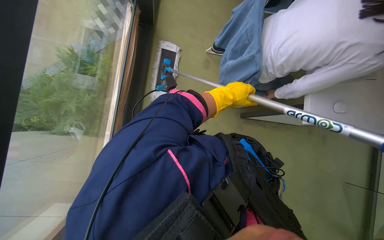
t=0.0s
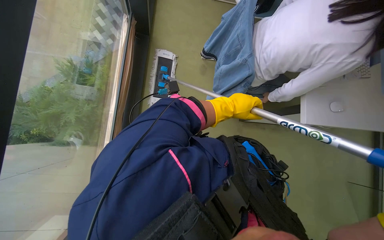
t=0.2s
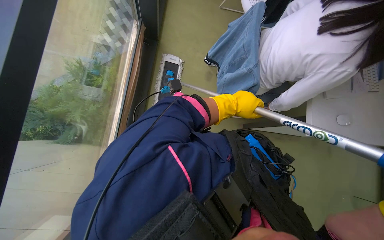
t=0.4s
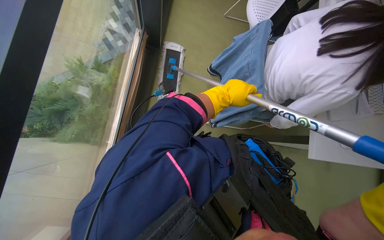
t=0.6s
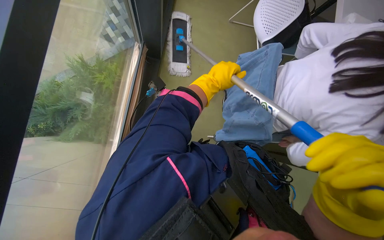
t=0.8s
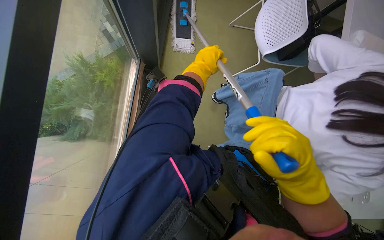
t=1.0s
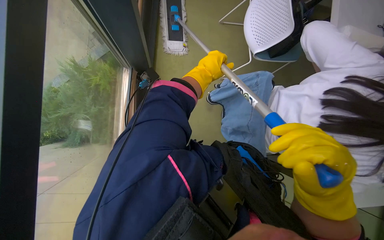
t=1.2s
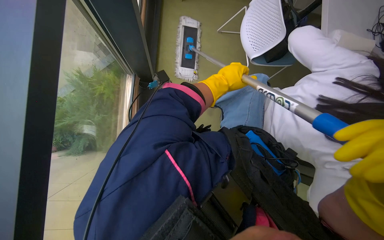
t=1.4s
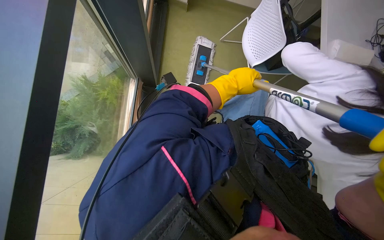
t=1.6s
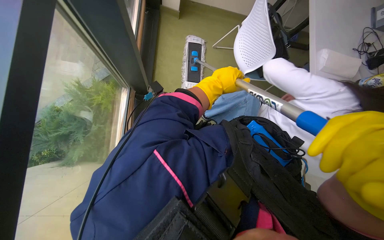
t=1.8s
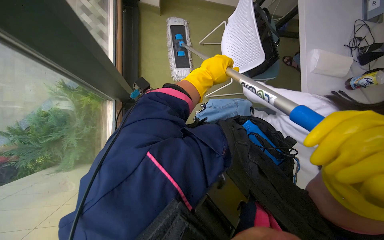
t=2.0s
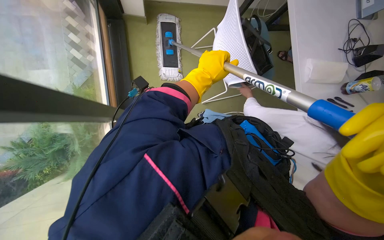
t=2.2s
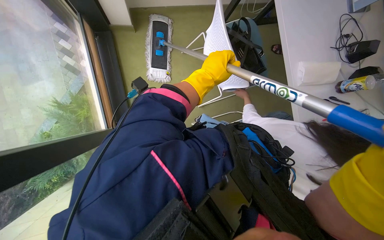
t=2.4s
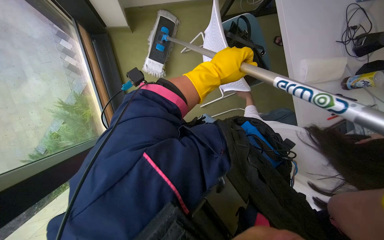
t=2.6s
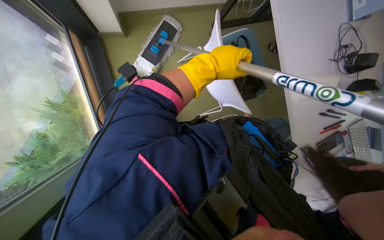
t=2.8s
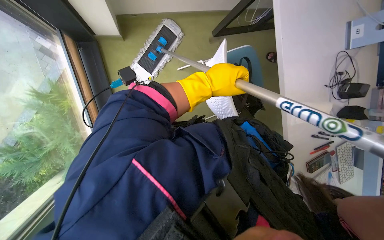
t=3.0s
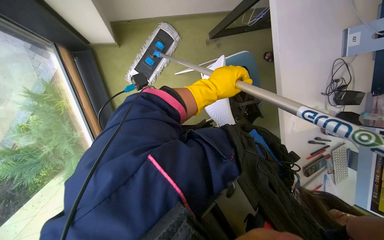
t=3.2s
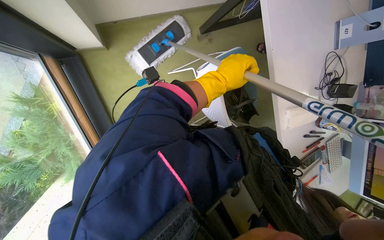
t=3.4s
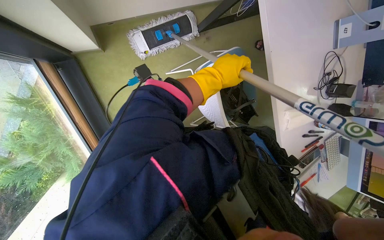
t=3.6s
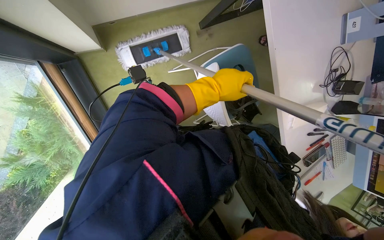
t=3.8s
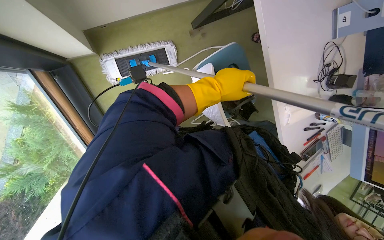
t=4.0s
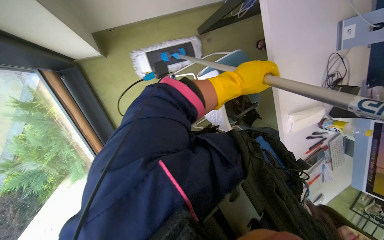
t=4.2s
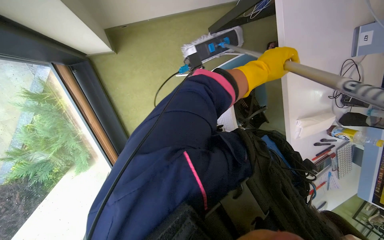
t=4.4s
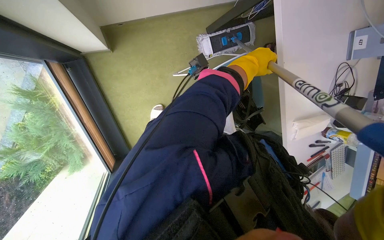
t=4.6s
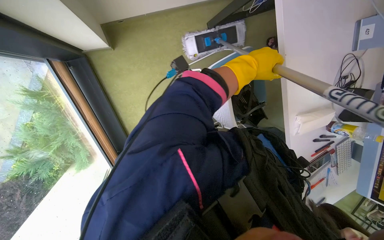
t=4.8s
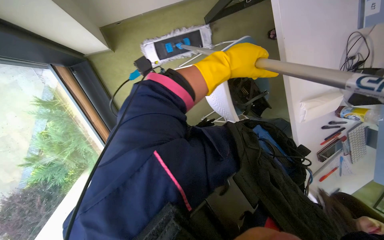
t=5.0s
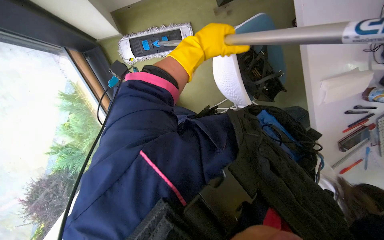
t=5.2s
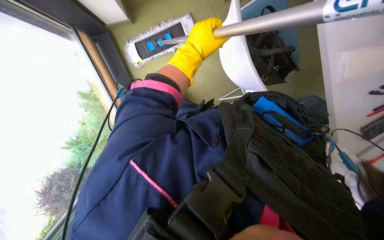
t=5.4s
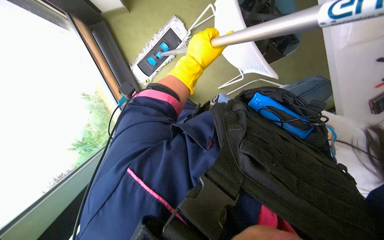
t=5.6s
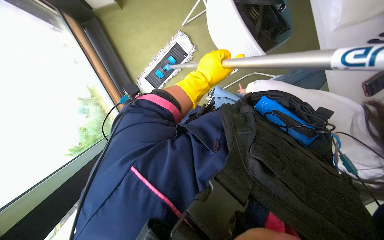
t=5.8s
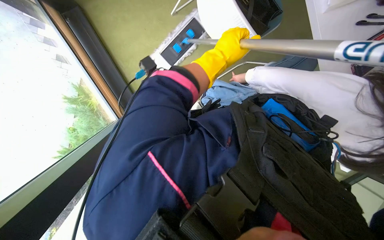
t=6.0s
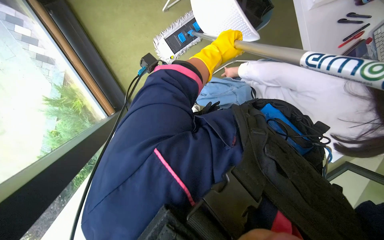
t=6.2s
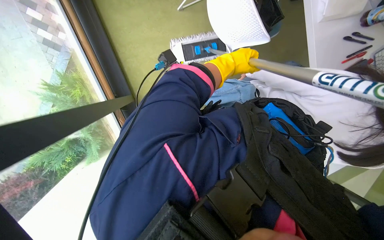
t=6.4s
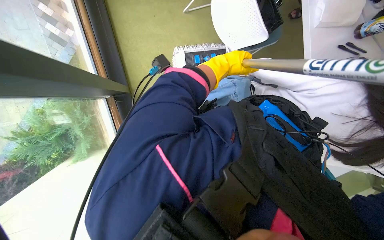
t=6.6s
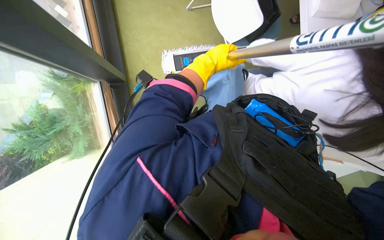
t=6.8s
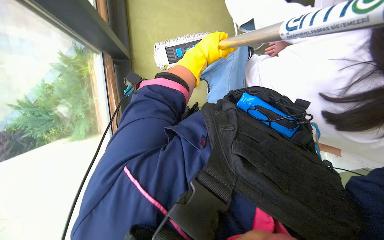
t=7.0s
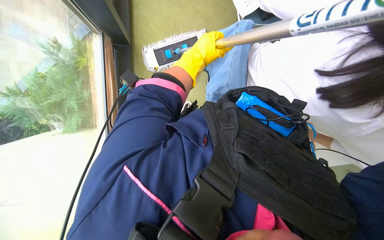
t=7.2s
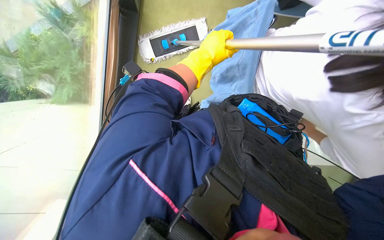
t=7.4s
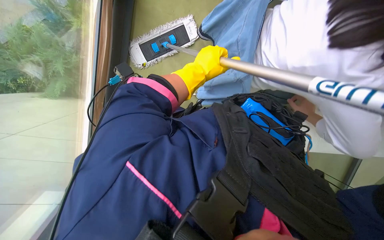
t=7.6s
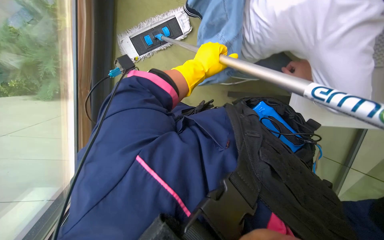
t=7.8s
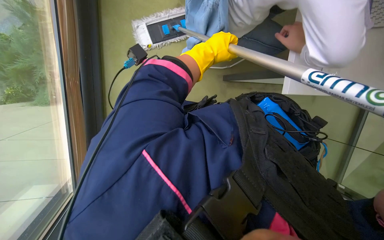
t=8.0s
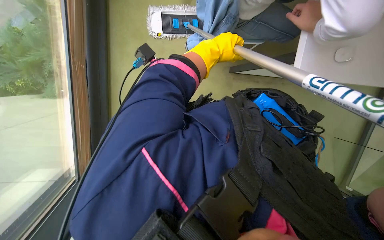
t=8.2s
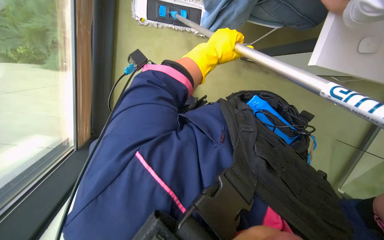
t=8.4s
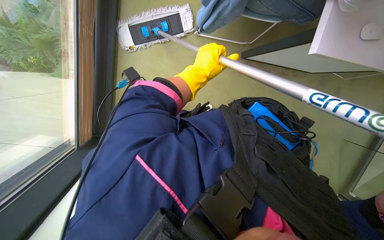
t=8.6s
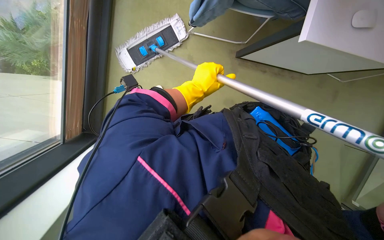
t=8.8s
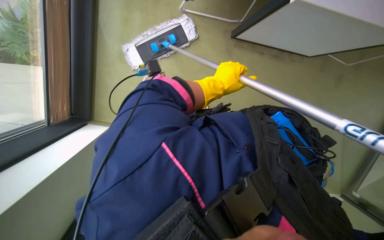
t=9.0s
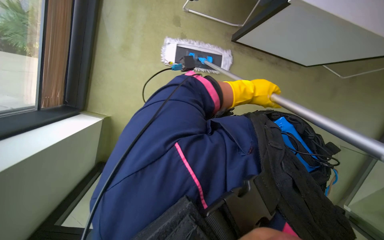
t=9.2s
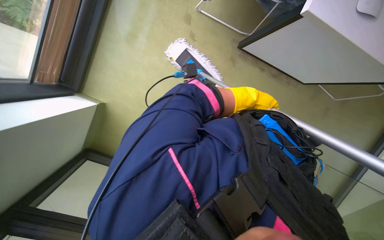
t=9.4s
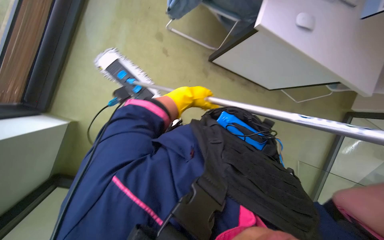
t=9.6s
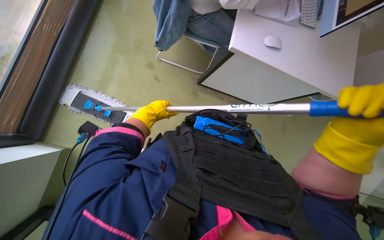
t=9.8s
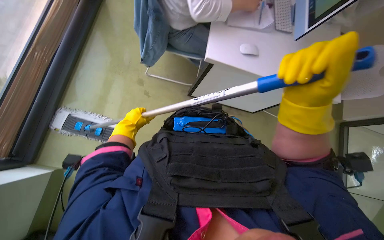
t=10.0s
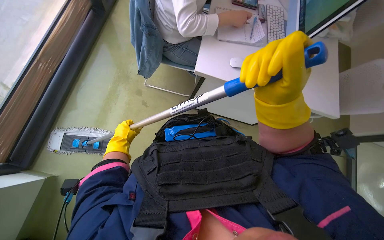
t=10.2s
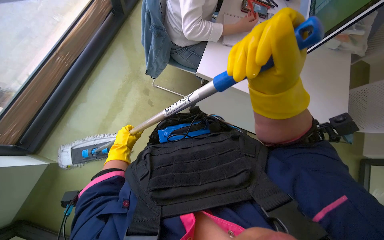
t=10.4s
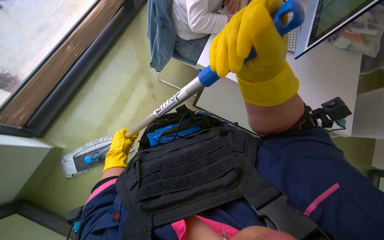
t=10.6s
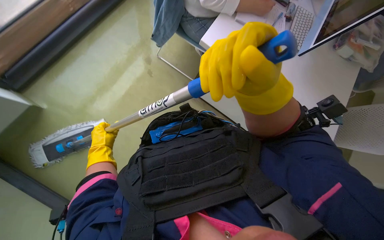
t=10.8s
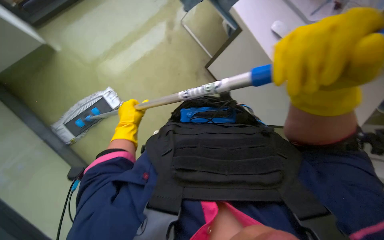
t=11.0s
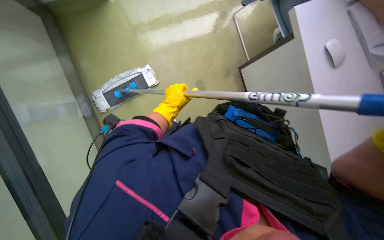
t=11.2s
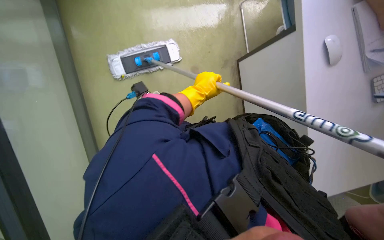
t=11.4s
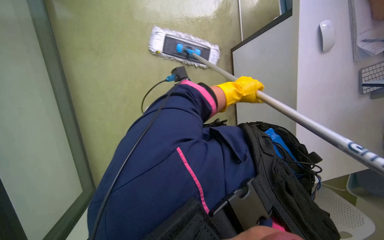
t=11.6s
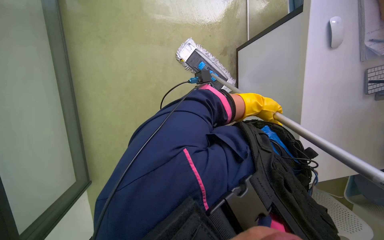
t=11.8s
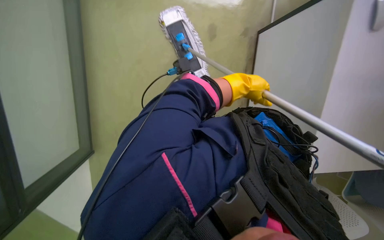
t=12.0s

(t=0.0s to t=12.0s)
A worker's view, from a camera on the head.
Job: mopping floor.
The whole recording: Mopping office floor. The worker mops the office floor with a flat mop, periodically wringing it in a bucket.
t=0.0s - t=1.6s: The camera travels about 50 cm.
t=3.0s - t=4.4s: The left hand goes roughly 25 cm up the picture and to the right.
t=4.4s - t=6.0s: The left hand shifts about 10 cm to the left.
t=6.0s - t=7.6s: The left hand reaches roughly 10 cm farther from the camera, then returns.
t=9.0s - t=10.4s: The head turns to the right by some 20 degrees. The wearer looks some 25 degrees further upward. The left hand moves to the left, roughly 15 cm.
t=10.4s - t=12.0s: The scene turns some 45 degrees clockwise in the picture.

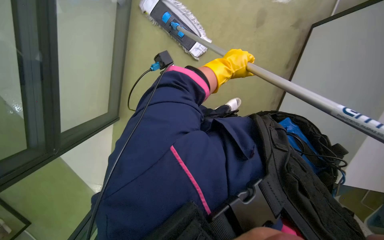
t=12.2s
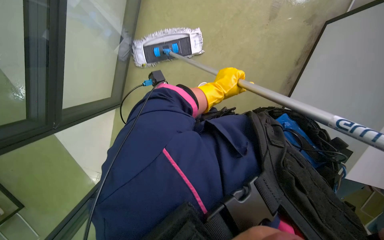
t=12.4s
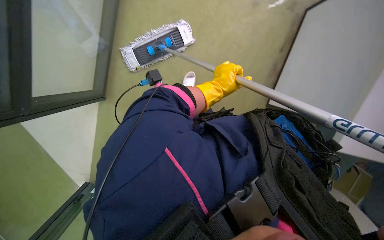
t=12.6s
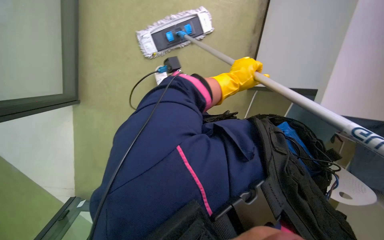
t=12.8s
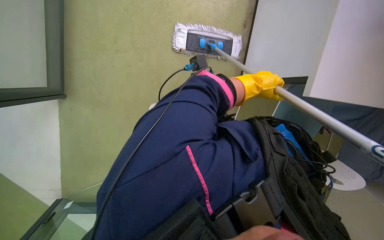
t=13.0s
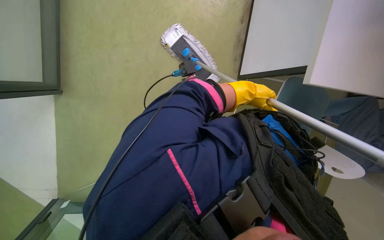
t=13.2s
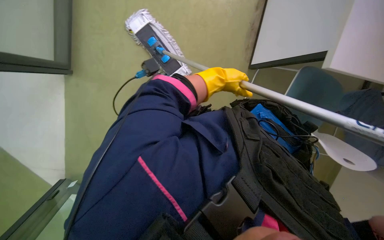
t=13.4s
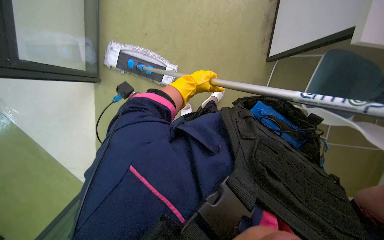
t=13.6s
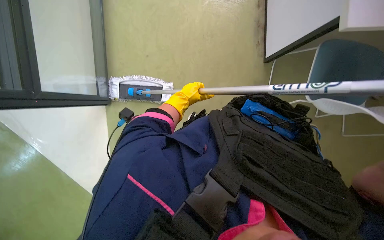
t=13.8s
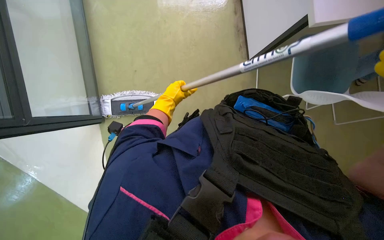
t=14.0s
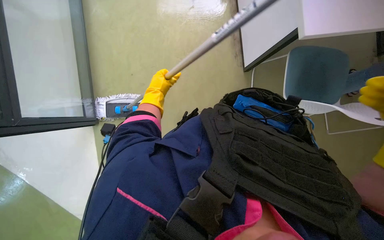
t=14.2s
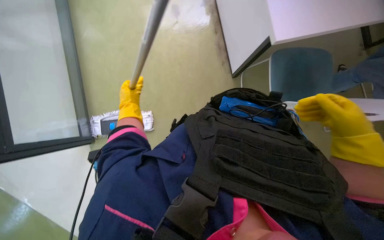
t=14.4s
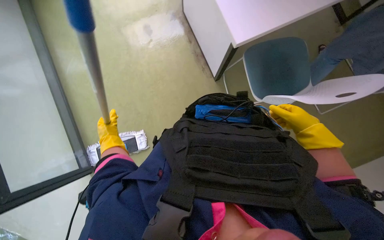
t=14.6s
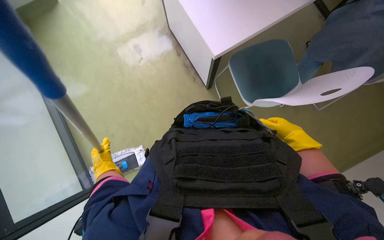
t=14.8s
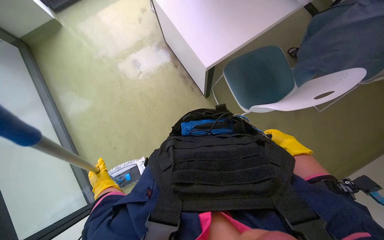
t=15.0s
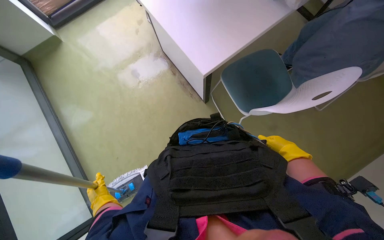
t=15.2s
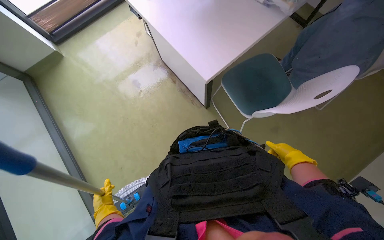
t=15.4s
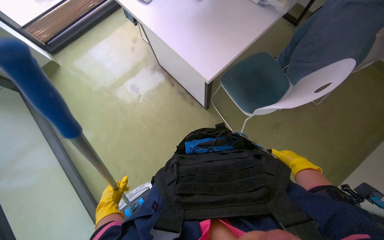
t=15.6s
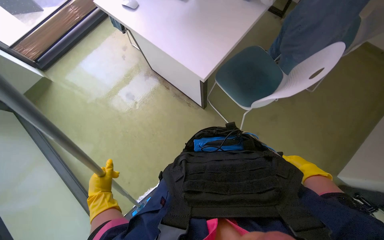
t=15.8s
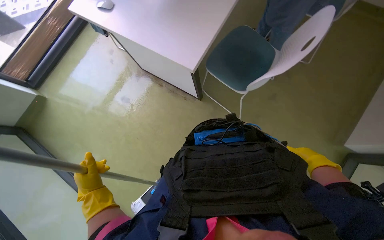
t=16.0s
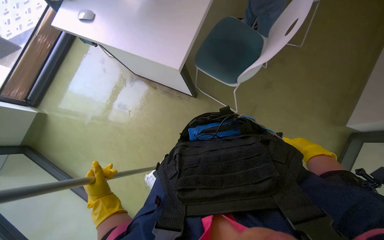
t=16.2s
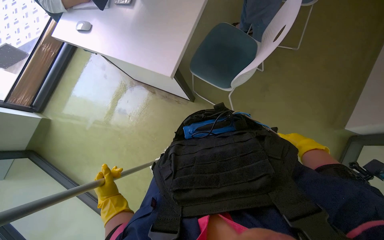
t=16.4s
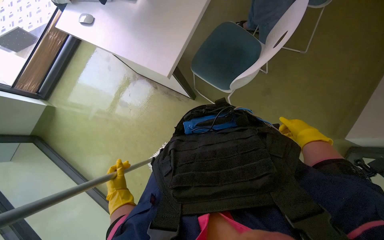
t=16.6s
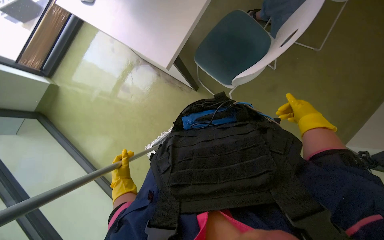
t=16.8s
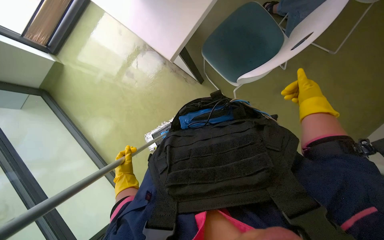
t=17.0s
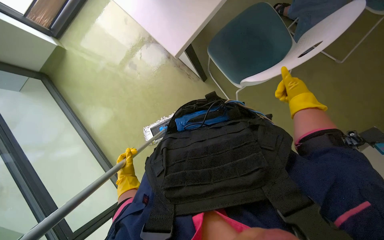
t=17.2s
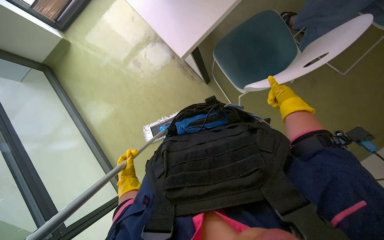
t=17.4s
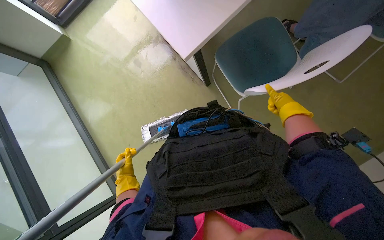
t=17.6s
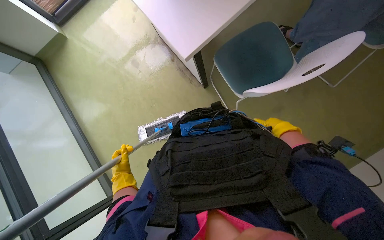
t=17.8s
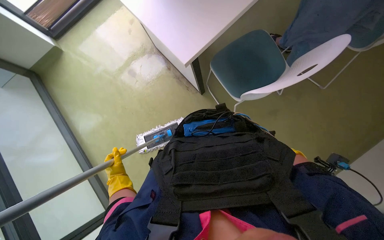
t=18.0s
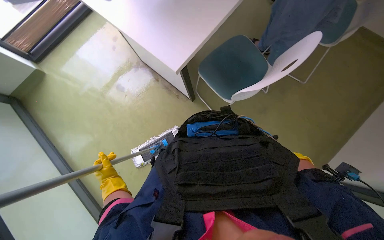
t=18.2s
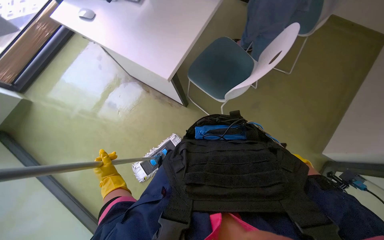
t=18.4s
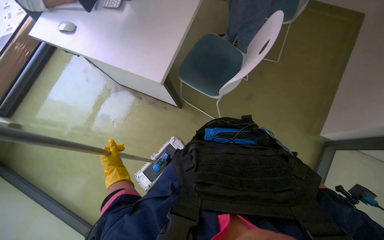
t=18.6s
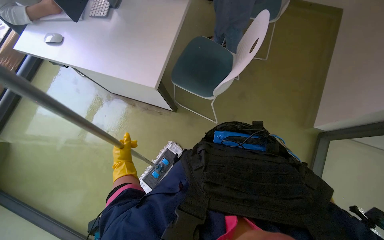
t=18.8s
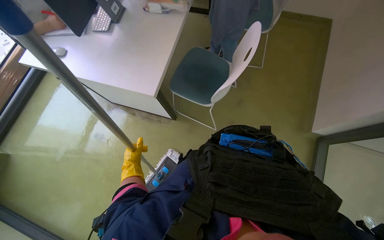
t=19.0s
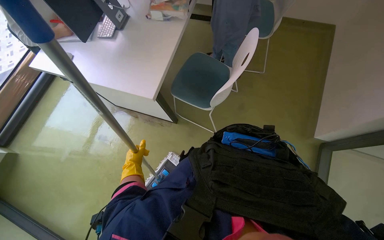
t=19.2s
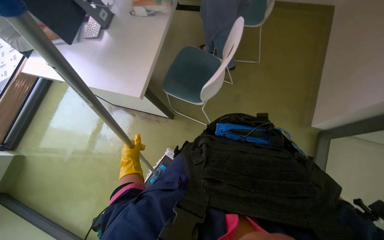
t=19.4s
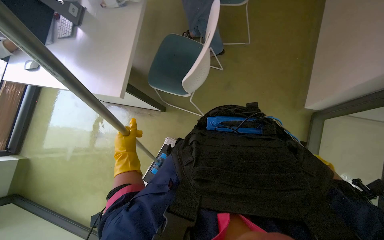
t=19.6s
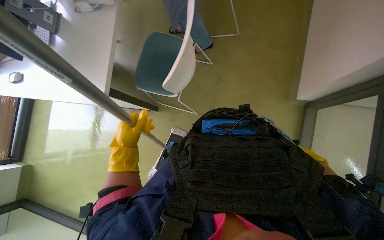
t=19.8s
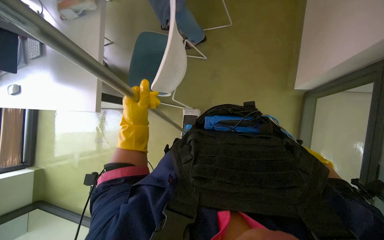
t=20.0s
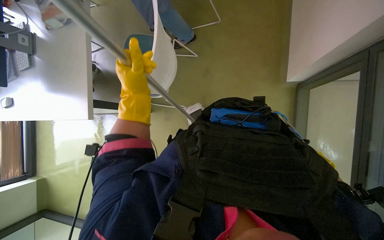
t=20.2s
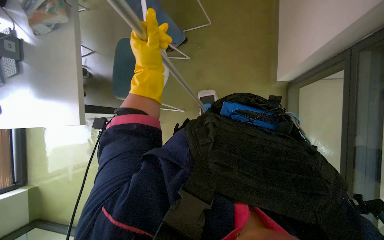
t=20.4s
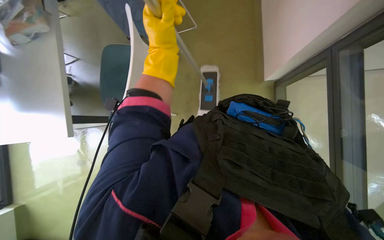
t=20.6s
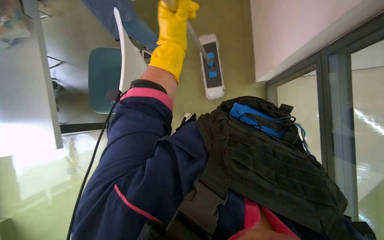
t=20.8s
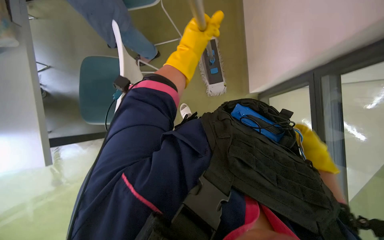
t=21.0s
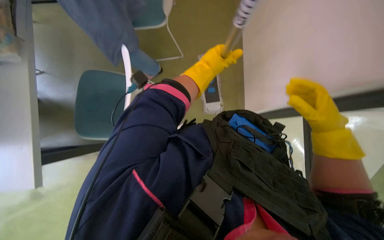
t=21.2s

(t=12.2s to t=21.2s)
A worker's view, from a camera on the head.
Job: mopping floor.
The whole recording: Mopping office floor. The worker mops the office floor with a flat mop, periodically wringing it in a bucket.
t=12.2s - t=13.8s: The left hand is displaced to the left and down the picture by roughly 15 cm.
t=13.8s - t=15.2s: The camera pitches upward, by roughly 15 degrees. The scene rotates counterclockwise by some 35 degrees. The left hand shifts approximately 20 cm to the left and down the picture.
t=18.2s - t=19.8s: The scene turns about 40 degrees counterclockwise in the picture.
t=19.8s - t=21.2s: The head rotates approximately 20 degrees to the right. The left hand heads up the picture and to the right, covering approximately 40 cm.
